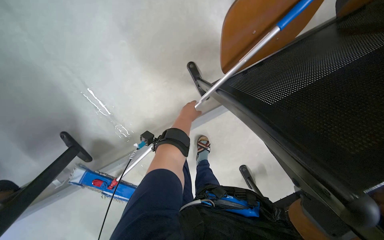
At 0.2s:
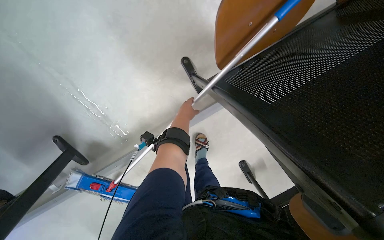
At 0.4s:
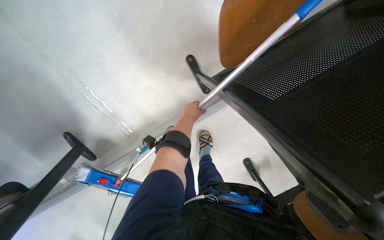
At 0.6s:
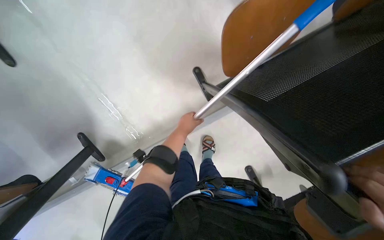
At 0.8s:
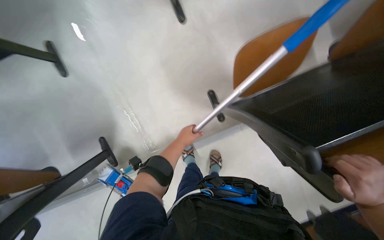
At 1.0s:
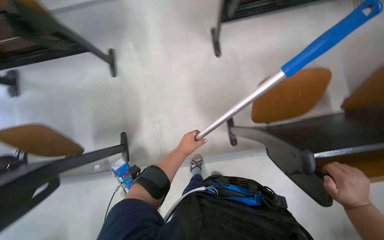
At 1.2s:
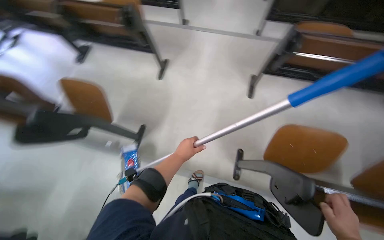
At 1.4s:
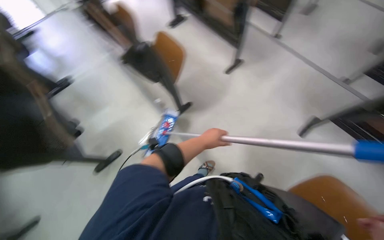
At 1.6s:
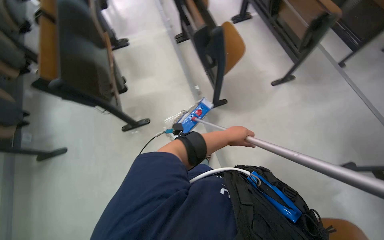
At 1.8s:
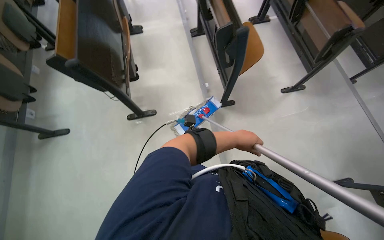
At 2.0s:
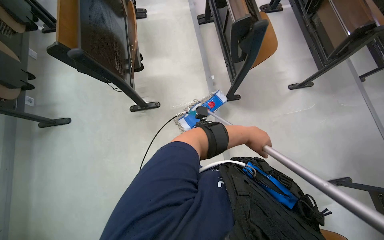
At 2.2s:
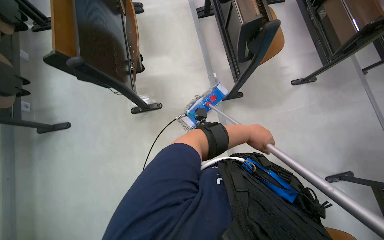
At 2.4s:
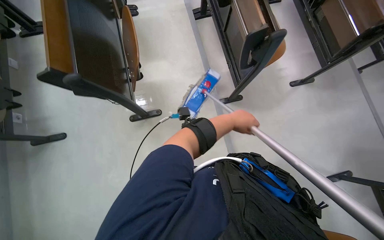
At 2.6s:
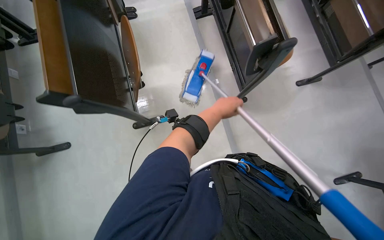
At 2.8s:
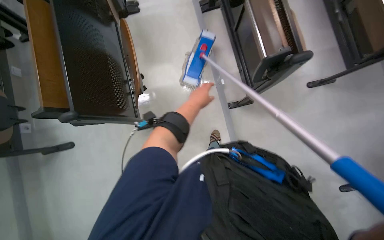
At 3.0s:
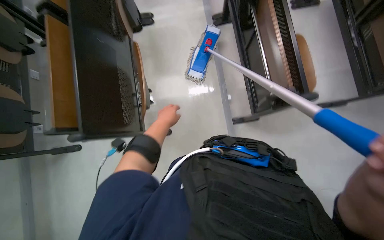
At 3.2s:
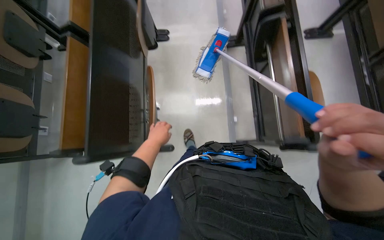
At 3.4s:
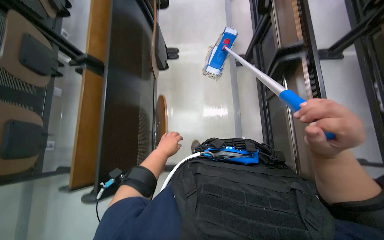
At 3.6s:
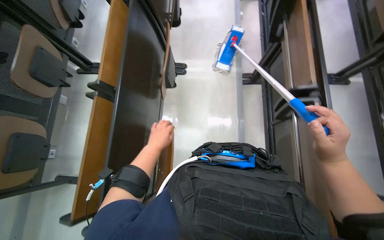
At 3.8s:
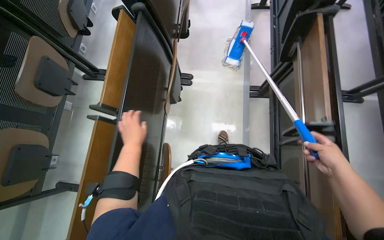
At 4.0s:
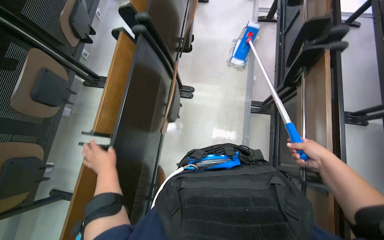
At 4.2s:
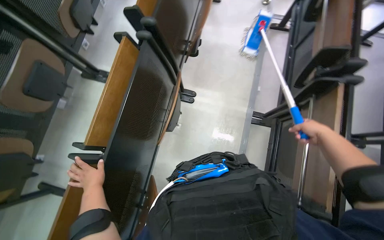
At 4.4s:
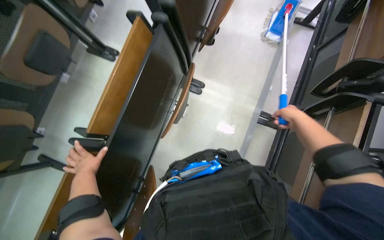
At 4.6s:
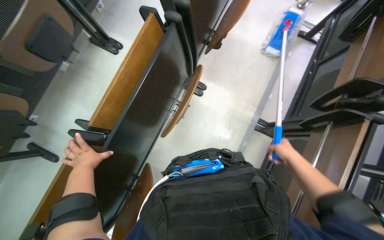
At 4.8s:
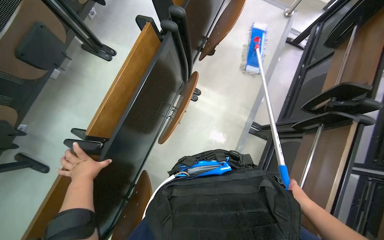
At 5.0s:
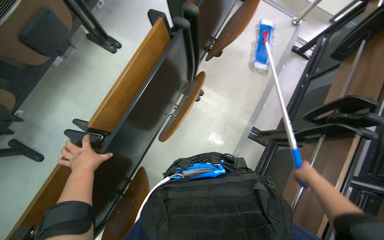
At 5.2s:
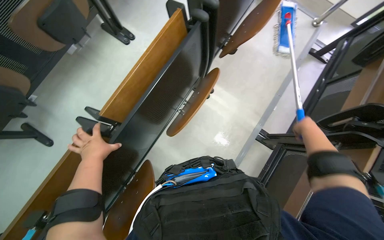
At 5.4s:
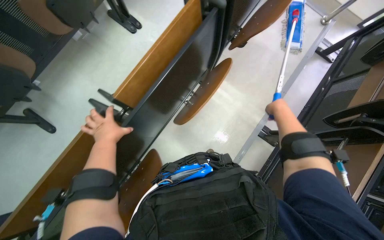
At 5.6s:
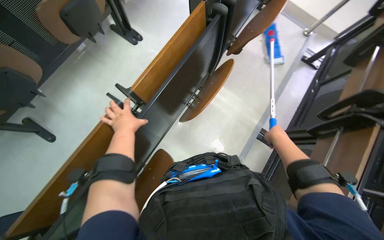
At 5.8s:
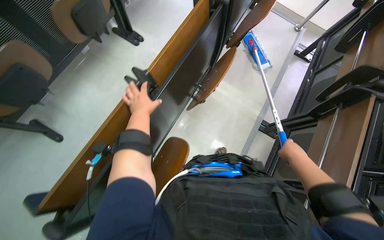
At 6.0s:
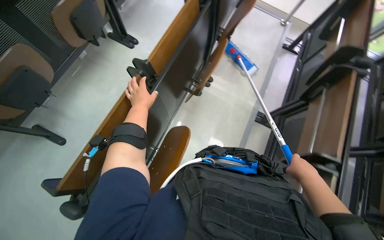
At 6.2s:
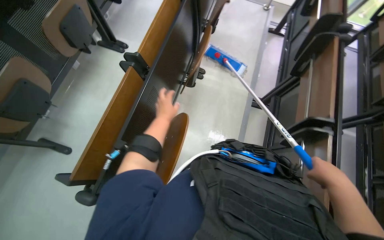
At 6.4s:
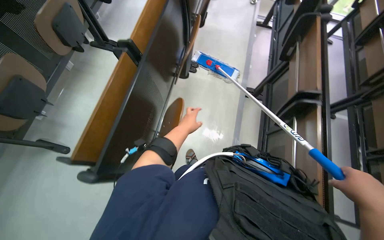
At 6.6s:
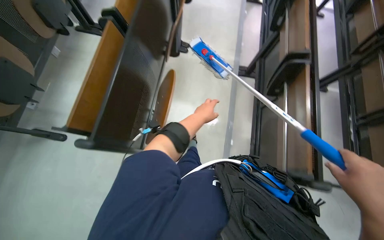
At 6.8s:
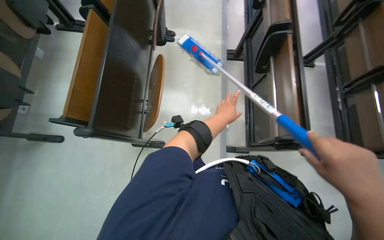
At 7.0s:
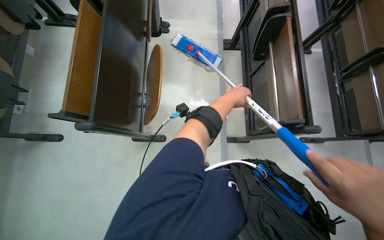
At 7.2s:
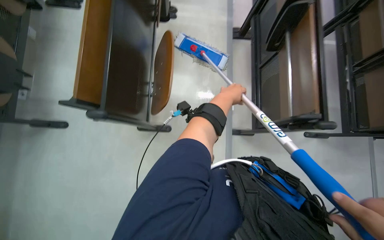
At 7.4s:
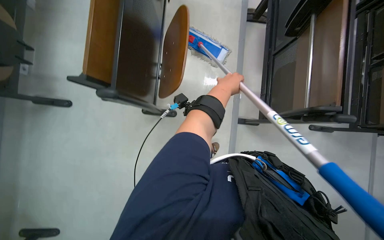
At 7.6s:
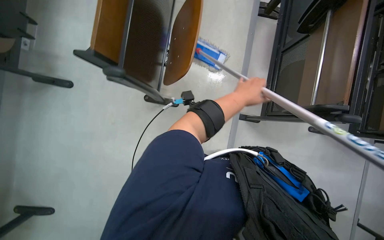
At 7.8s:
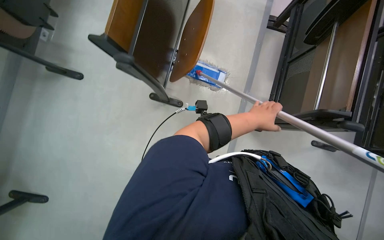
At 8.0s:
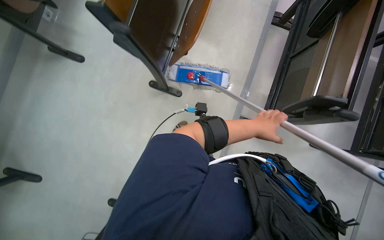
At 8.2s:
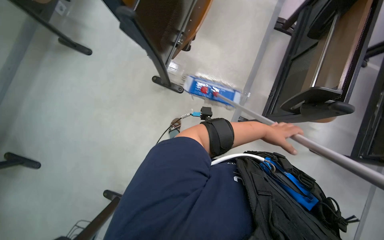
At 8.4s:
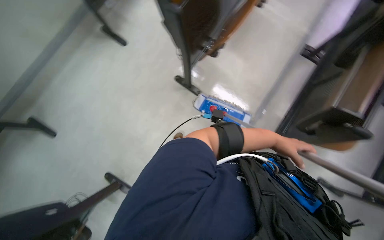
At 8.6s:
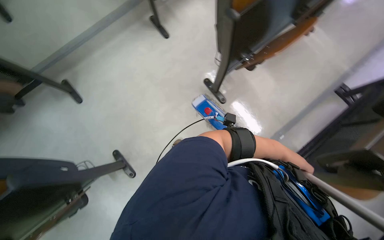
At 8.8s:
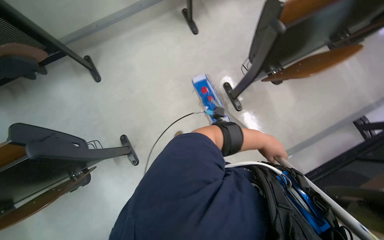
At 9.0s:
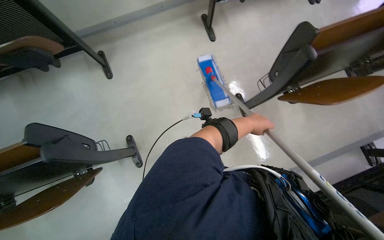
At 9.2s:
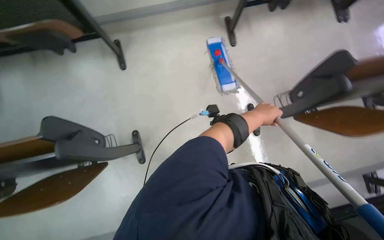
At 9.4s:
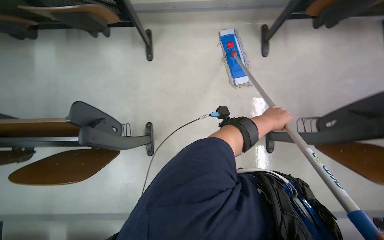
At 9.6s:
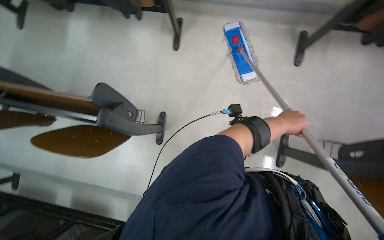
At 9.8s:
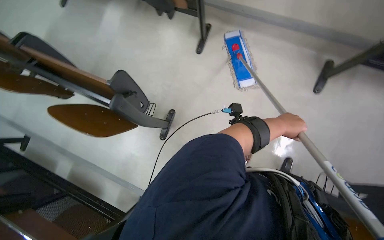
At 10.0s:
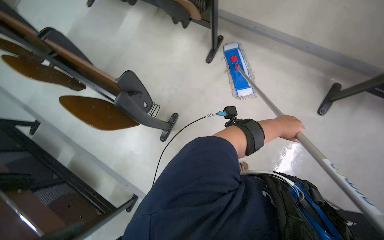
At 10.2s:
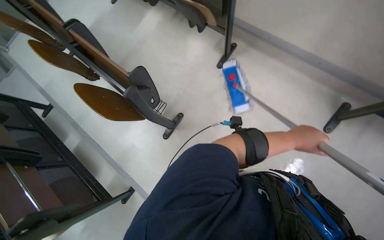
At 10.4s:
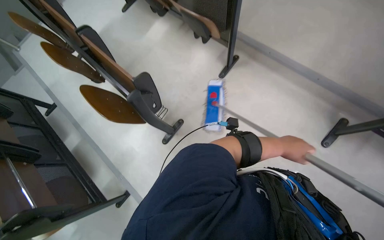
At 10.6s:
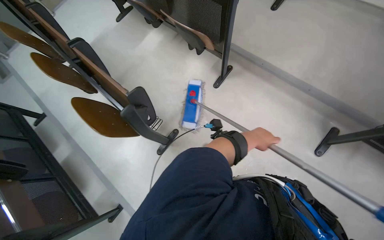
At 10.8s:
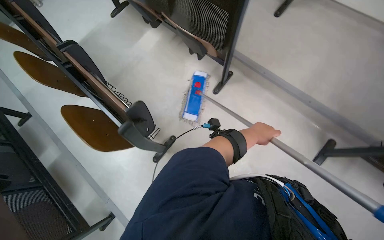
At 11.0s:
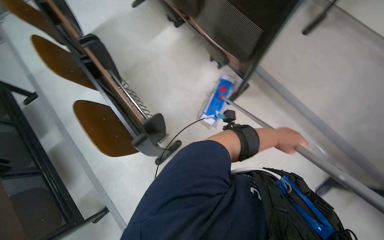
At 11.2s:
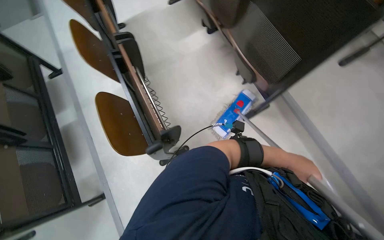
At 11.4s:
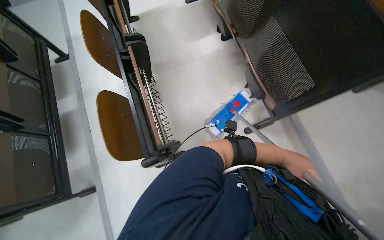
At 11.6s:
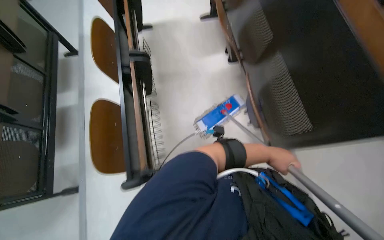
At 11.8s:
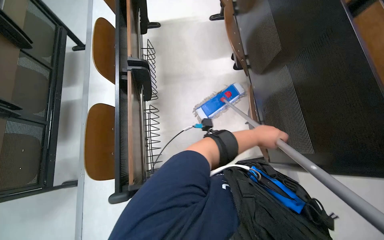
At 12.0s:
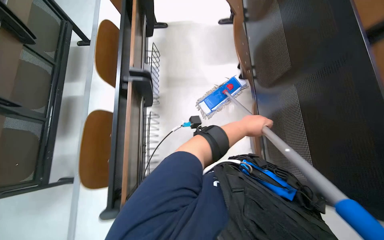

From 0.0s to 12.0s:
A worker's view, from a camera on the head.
Job: mopping floor.
The whole recording: Mopping classroom floor. The worker mops the classroom floor, occasionally adjusting the mop and moving the cleaning cart.
From 0.0s to 1.6s: The head travels approximately 70 cm. The wearer's head swings roughly 105 degrees to the left. The camera pitches upward, by about 30 degrees.
From 1.6s to 3.0s: The head travels about 60 cm. The camera pitches downward, by some 15 degrees.
From 3.0s to 4.4s: The camera is carried roughly 80 cm. The scene turns about 30 degrees clockwise in the picture.
From 4.4s to 6.0s: The camera is carried about 40 cm.
From 6.0s to 7.6s: The view tilts some 20 degrees downward. The left hand travels to the right by roughly 35 cm.
From 7.6s to 9.0s: The head rotates roughly 55 degrees to the left. The wearer looks about 15 degrees further upward.
From 10.4s to 12.0s: The head travels about 70 cm. The scene rotates clockwise by some 45 degrees.

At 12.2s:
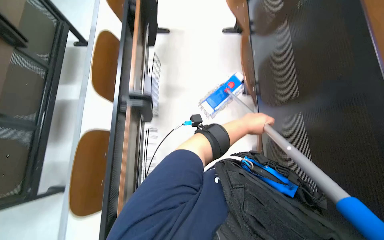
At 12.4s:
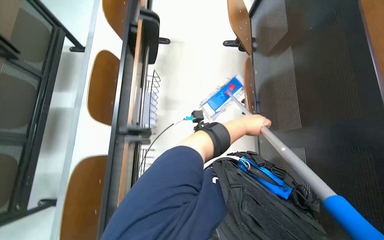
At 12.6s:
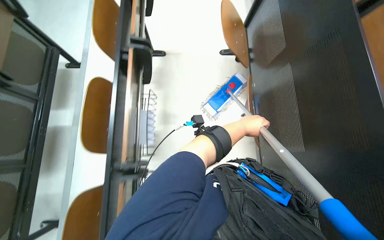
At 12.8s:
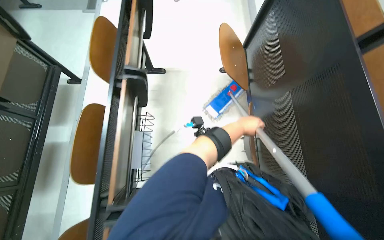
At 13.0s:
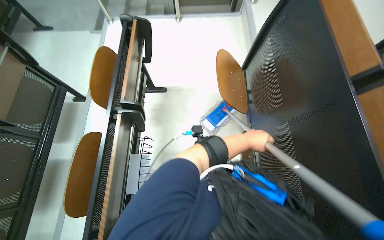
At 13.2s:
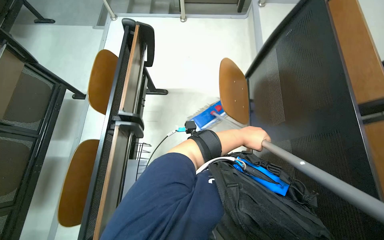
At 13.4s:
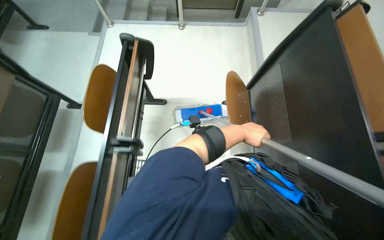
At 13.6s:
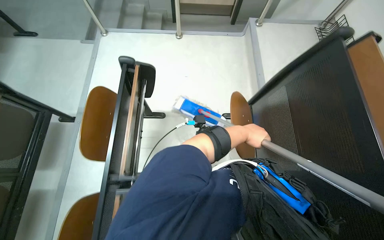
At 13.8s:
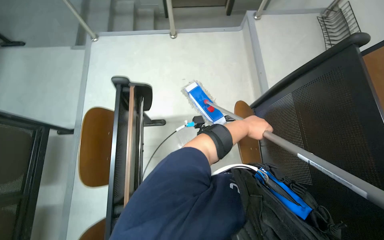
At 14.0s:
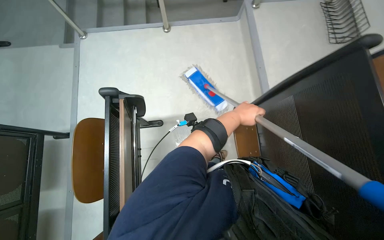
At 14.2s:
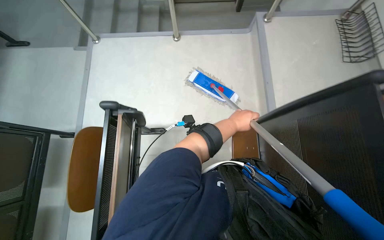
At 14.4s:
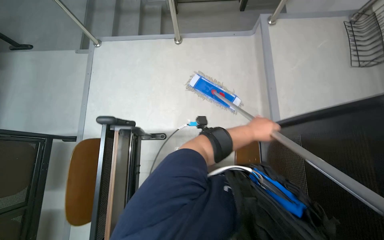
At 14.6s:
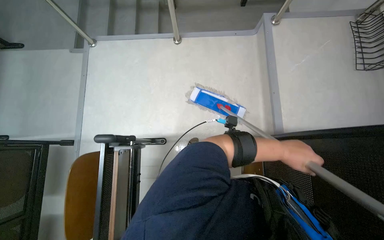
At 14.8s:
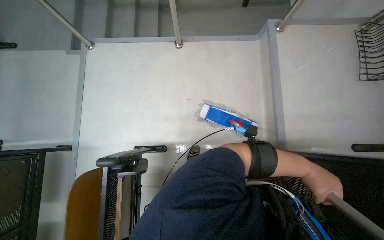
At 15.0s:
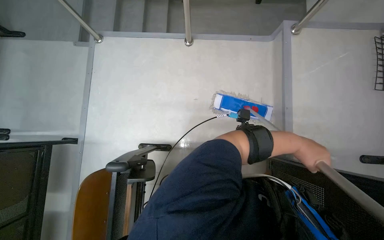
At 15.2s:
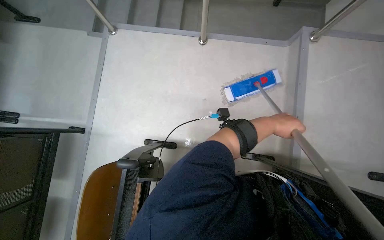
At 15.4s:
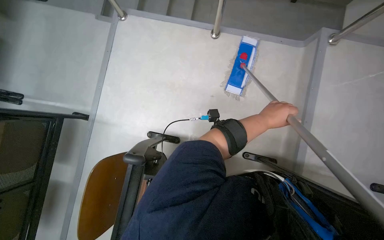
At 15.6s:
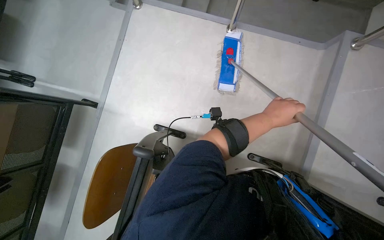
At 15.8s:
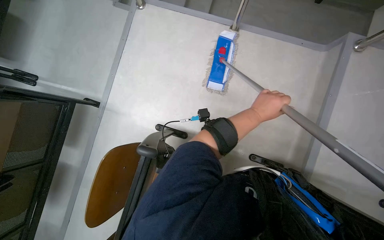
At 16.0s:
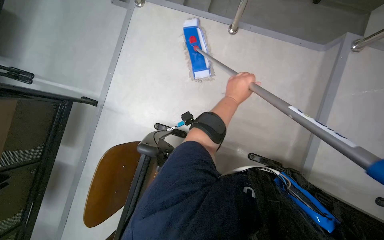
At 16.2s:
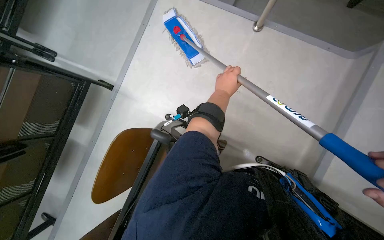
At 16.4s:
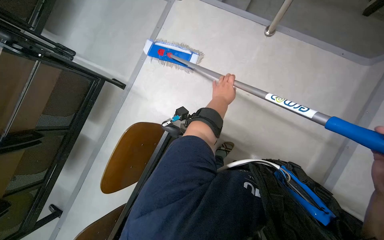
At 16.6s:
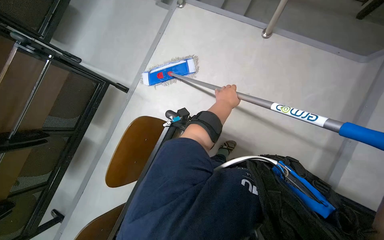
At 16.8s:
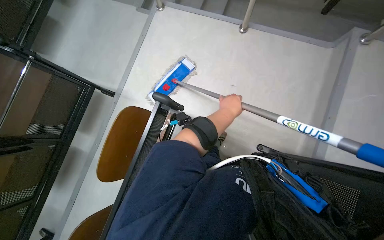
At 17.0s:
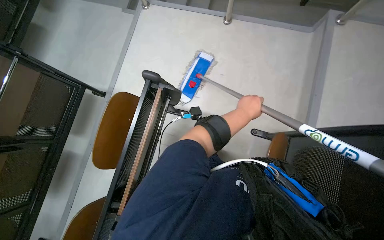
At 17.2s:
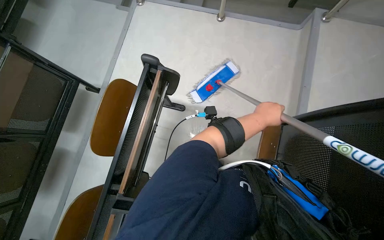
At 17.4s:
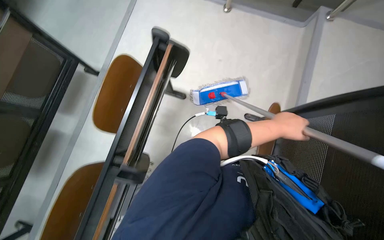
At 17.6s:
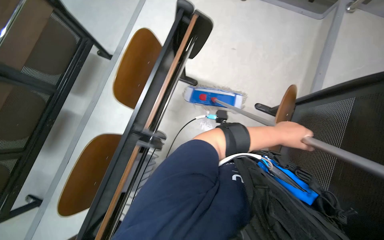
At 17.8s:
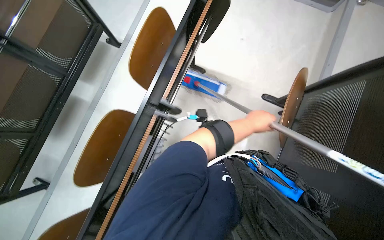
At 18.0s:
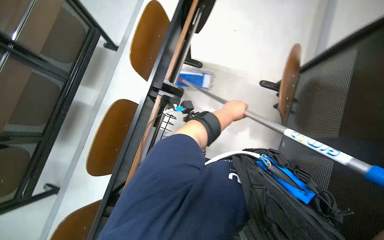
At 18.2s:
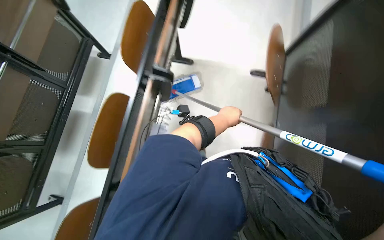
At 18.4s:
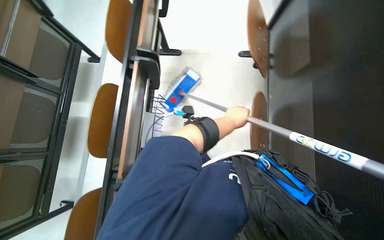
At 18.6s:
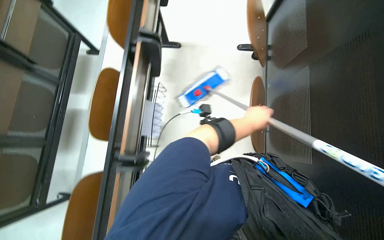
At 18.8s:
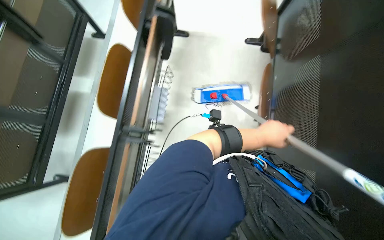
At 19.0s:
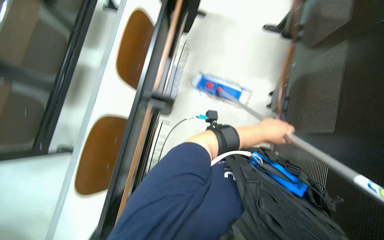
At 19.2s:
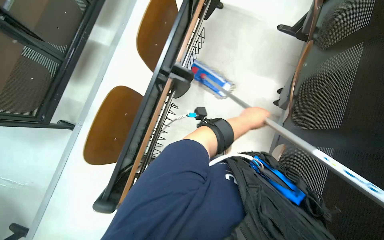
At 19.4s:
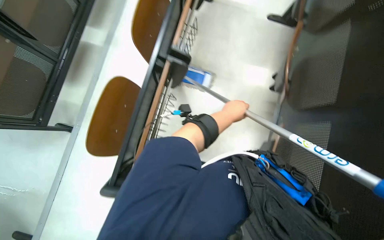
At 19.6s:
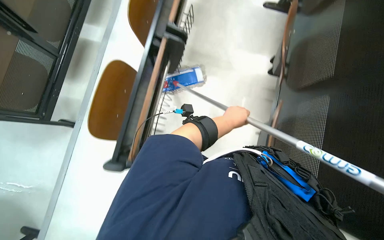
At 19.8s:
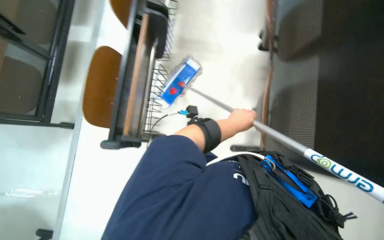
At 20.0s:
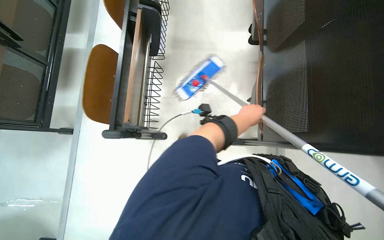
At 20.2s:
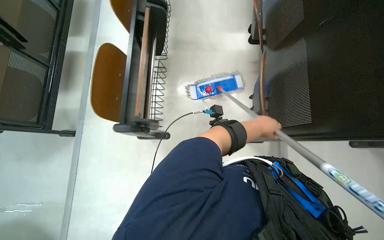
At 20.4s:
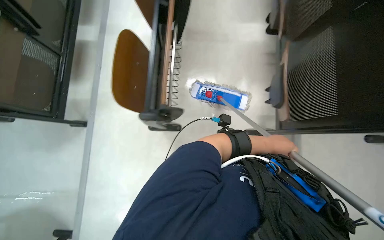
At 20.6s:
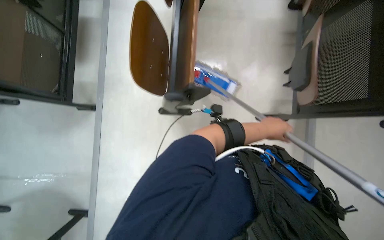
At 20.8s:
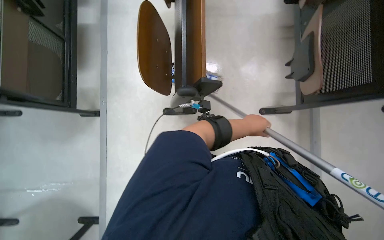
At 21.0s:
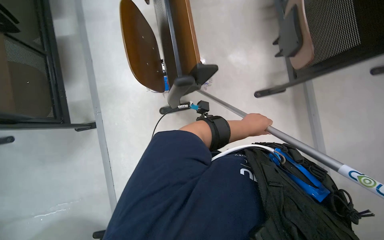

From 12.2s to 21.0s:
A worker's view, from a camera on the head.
Job: mopping floor.
The whole recording: Mopping classroom floor. The worker mops the classroom floor, occasionally adjusting the mop and moving the cleaning cart.
From 12.2s to 13.6s: The wearer moves about 90 cm.
From 13.6s to 15.2s: The wearer moves about 60 cm. The view tips downward by about 15 degrees.
From 15.2s to 16.6s: The left hand travels to the left by about 35 cm.
From 16.6s to 18.0s: The left hand moves some 20 cm to the right and comes back.
From 18.0s to 19.6s: The left hand travels to the right and back again, about 20 cm each way.
From 19.6s to 21.0s: The view tilts about 15 degrees downward.
